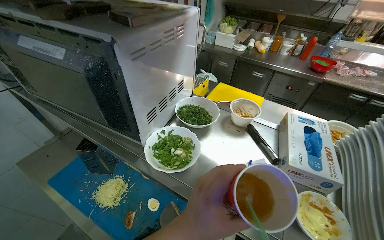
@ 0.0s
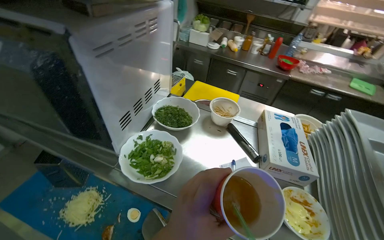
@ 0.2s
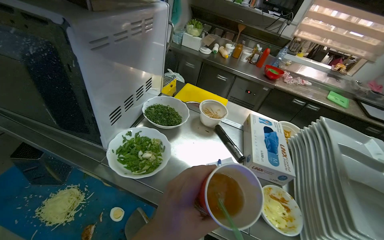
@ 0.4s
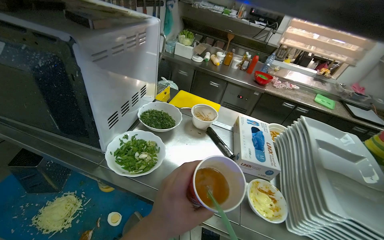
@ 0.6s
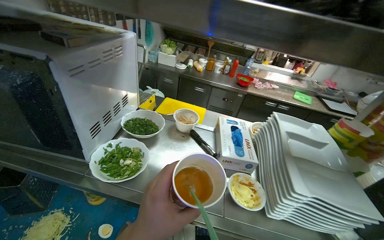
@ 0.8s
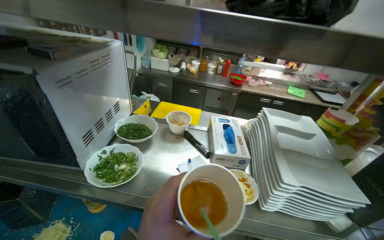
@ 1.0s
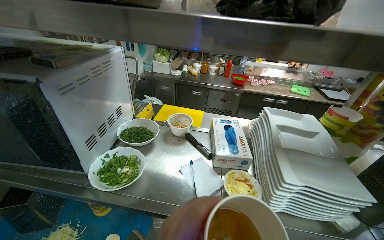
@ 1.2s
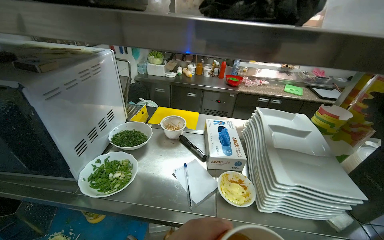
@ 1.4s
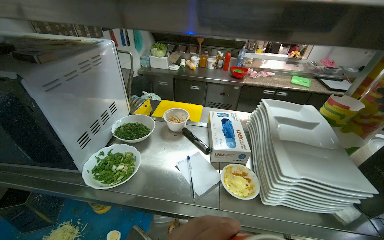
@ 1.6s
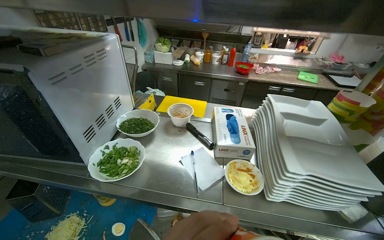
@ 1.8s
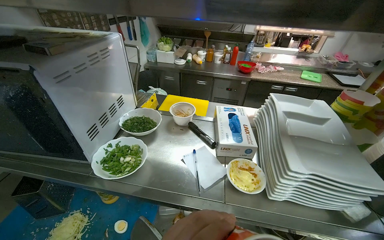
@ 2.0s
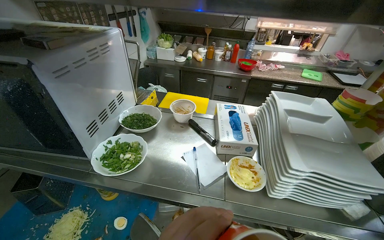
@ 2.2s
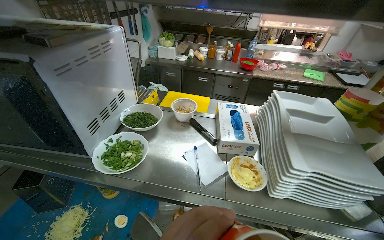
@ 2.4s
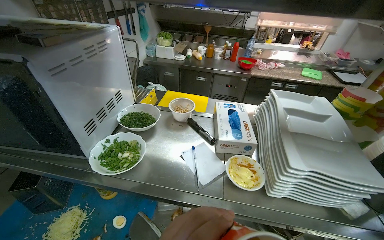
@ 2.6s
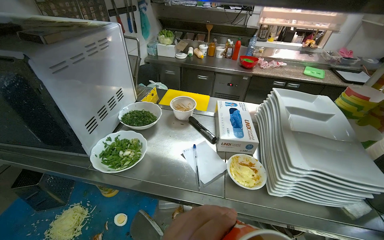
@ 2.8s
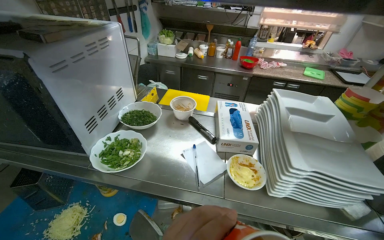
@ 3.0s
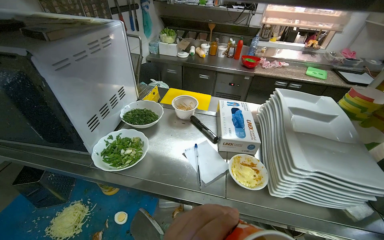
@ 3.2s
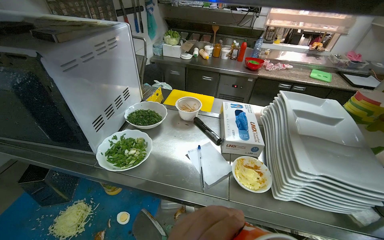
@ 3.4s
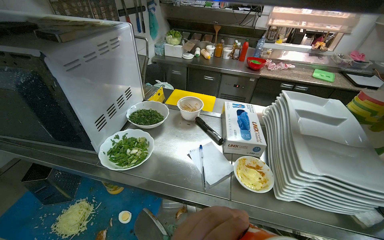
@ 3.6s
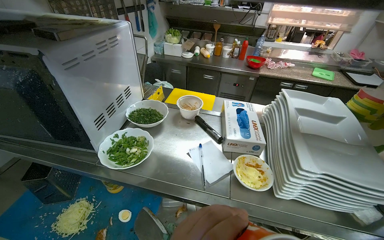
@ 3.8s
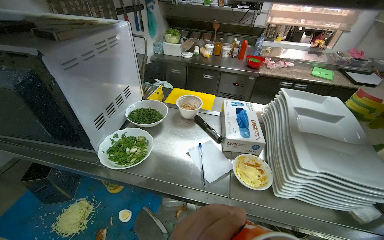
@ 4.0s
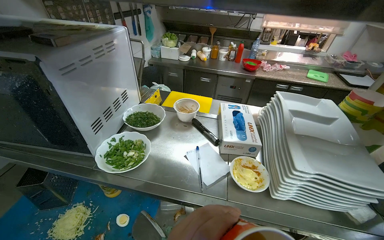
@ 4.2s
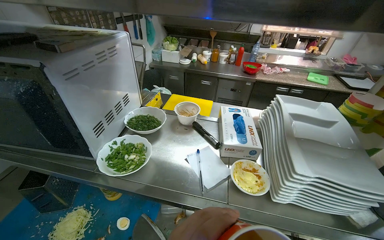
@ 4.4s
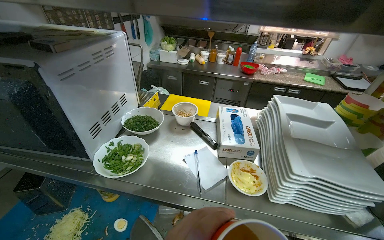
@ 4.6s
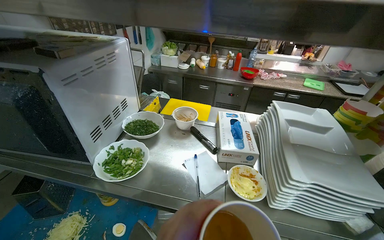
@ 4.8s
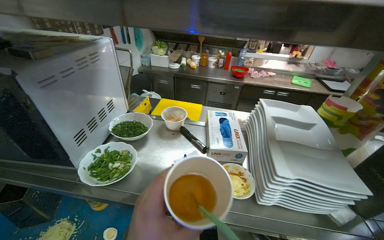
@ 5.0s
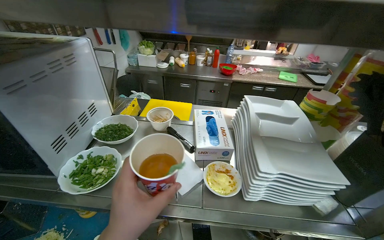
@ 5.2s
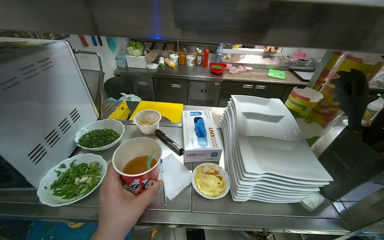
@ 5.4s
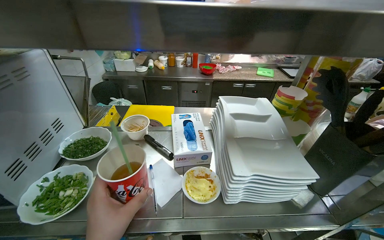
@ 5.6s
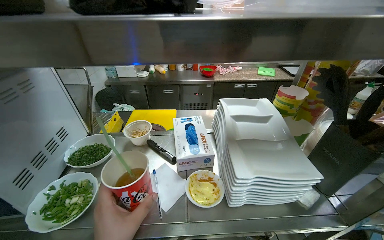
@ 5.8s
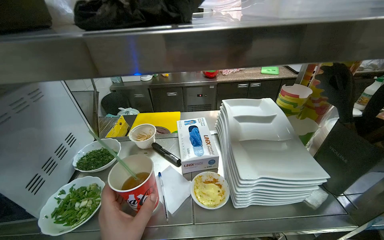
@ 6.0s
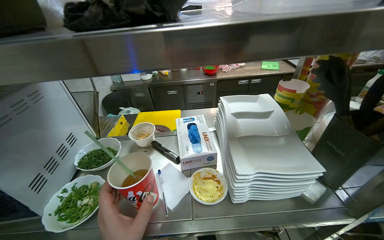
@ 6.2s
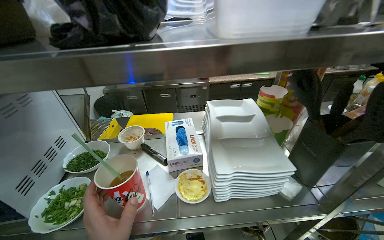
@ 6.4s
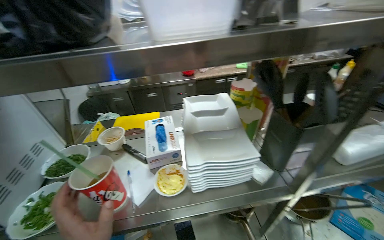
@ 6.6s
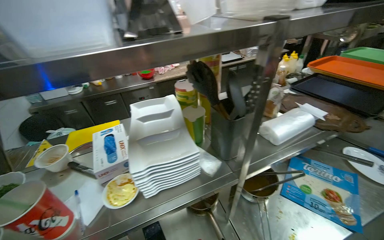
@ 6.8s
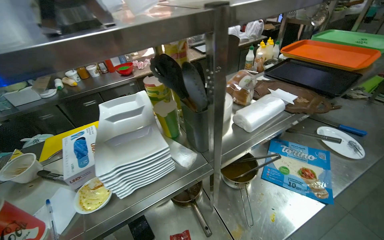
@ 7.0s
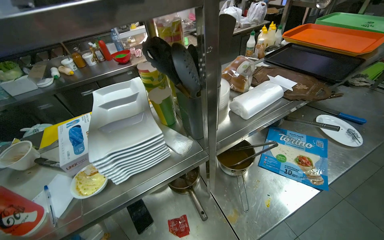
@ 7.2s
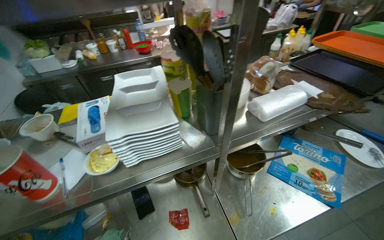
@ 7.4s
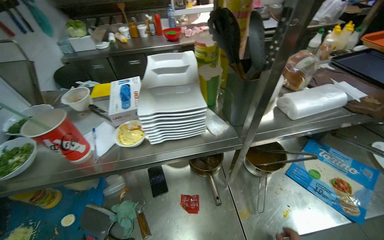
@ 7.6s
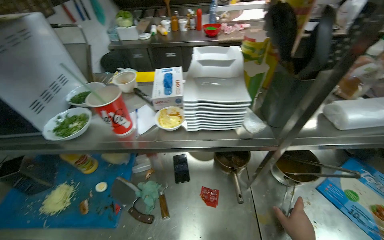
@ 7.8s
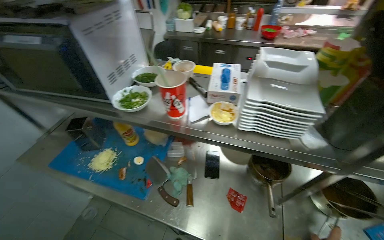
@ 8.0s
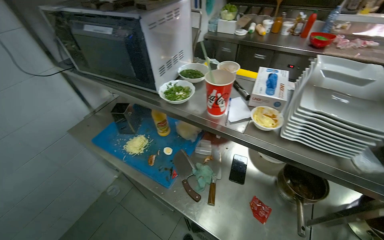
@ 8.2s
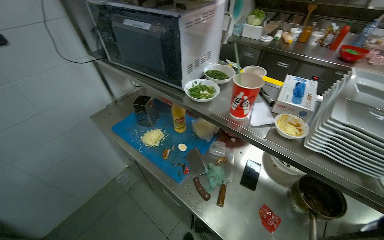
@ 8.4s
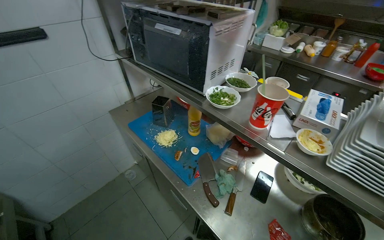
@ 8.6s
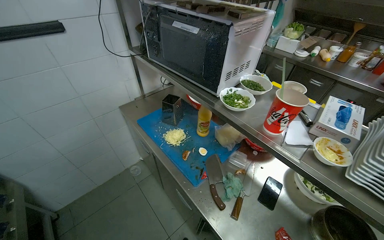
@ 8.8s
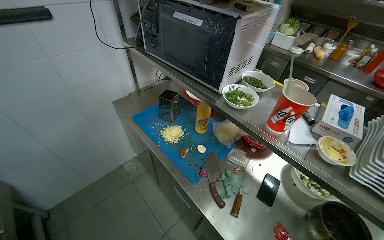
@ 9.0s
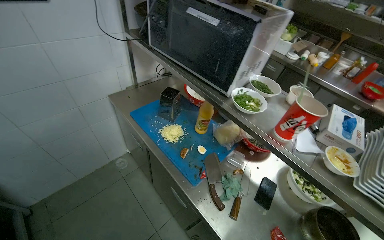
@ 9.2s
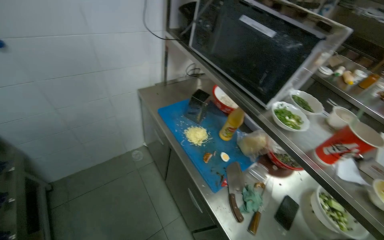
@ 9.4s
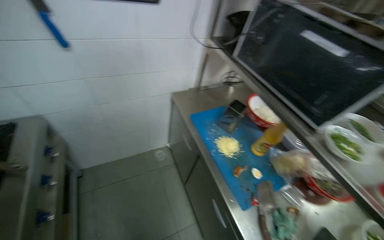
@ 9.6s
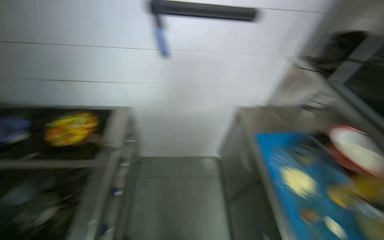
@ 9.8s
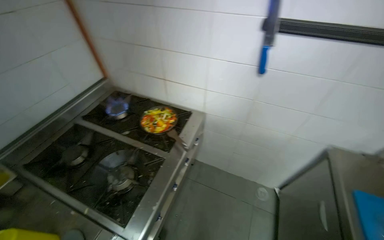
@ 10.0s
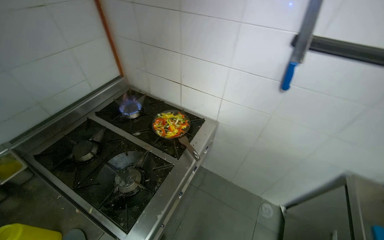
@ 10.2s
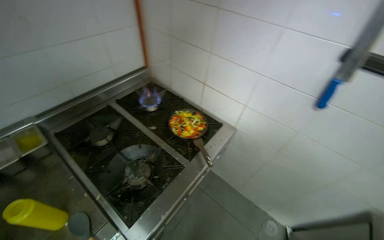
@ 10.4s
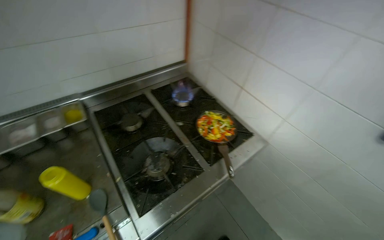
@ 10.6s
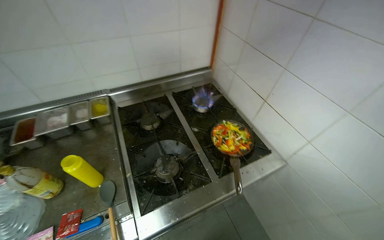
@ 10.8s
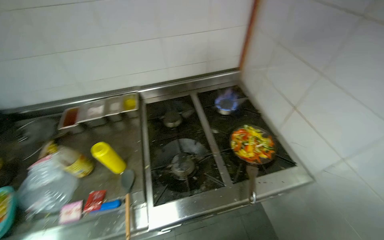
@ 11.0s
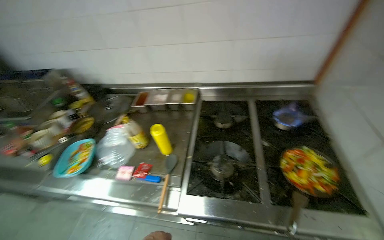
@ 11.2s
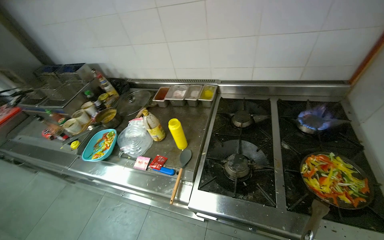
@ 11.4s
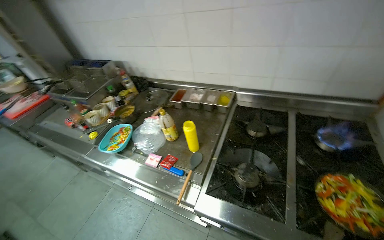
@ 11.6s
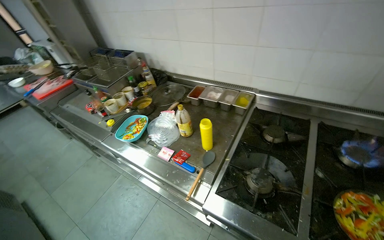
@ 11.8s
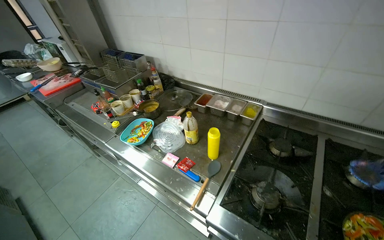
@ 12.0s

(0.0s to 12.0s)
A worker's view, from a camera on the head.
Job: cooking food.
The whole recording: Cooking vegetables in pan. The worker adds sliced vegetables to a pan, stirs them, and seasons them on the stove.
0.0s - 1.6s: The head turns to the right by approximately 25 degrees.
7.6s - 9.0s: The wearer looks some 60 degrees further to the left.
9.0s - 10.4s: The camera is carried about 60 cm. The head rotates roughly 80 degrees to the left.
10.4s - 12.0s: The wearer looks some 85 degrees further to the left.

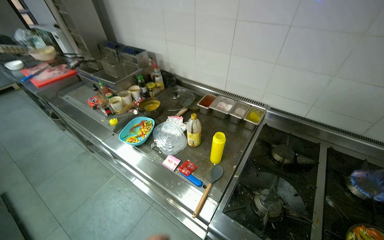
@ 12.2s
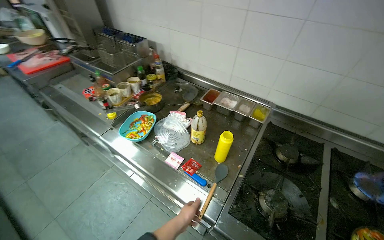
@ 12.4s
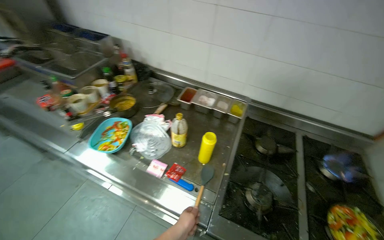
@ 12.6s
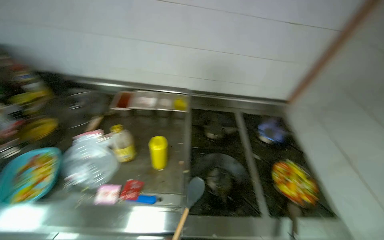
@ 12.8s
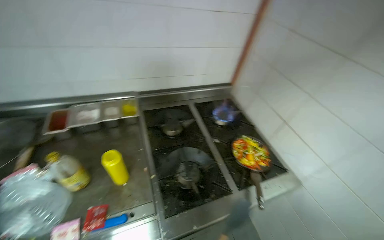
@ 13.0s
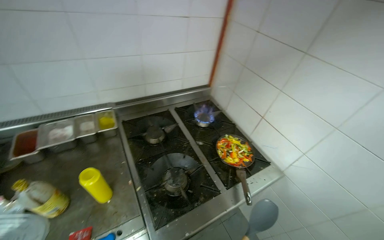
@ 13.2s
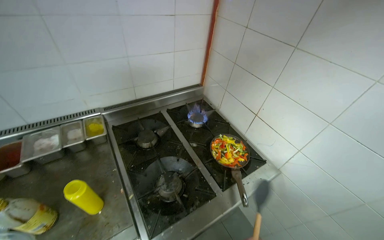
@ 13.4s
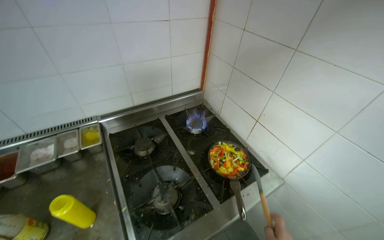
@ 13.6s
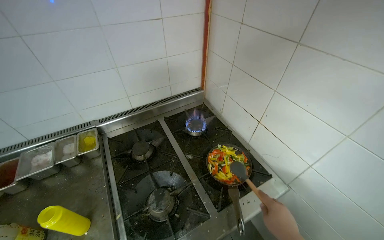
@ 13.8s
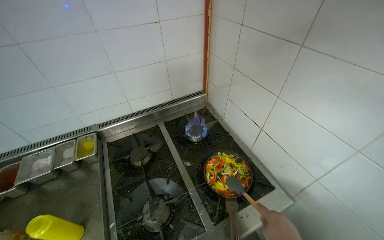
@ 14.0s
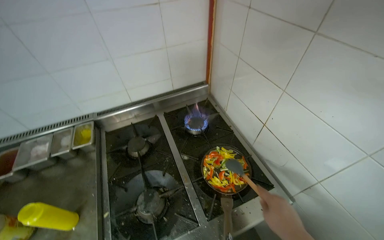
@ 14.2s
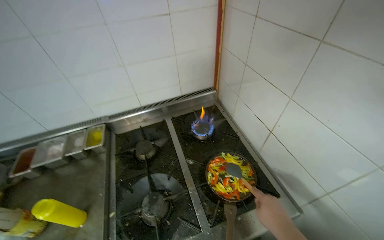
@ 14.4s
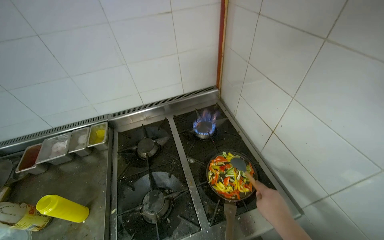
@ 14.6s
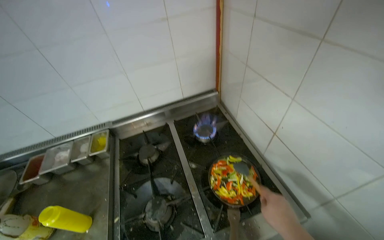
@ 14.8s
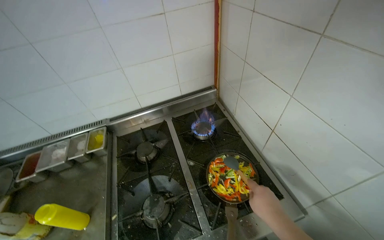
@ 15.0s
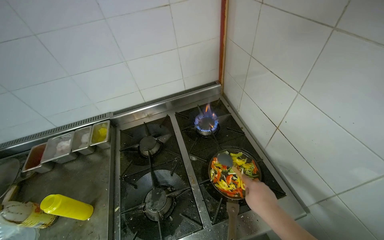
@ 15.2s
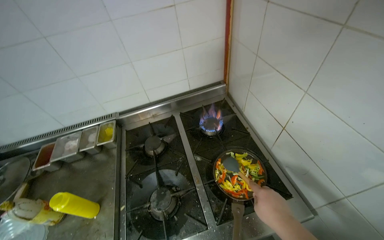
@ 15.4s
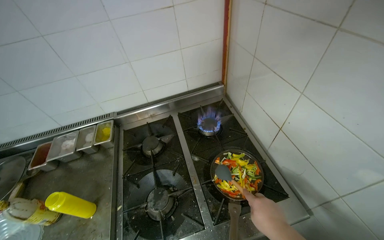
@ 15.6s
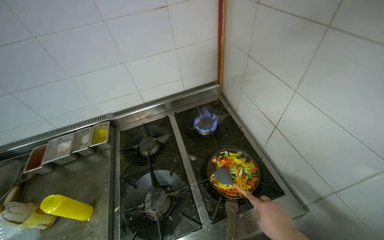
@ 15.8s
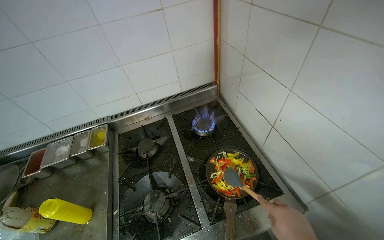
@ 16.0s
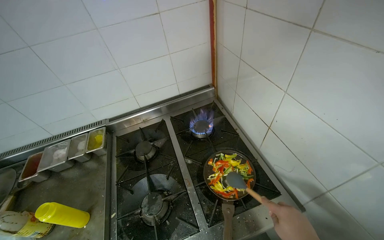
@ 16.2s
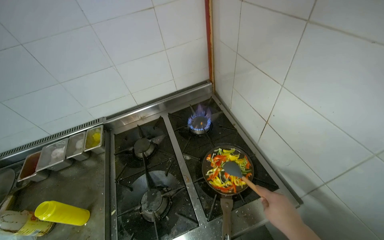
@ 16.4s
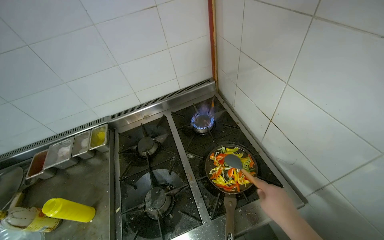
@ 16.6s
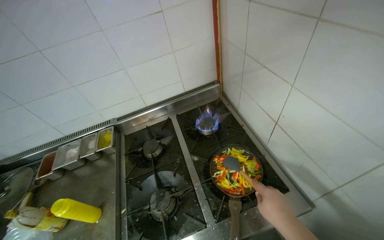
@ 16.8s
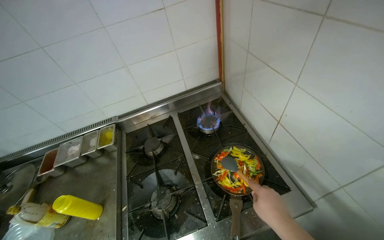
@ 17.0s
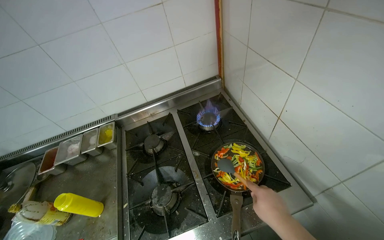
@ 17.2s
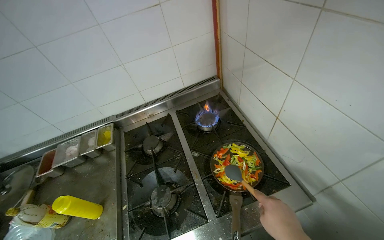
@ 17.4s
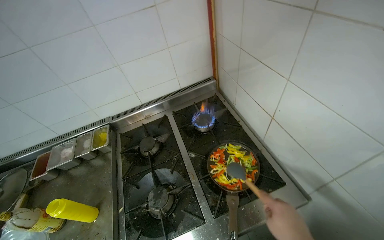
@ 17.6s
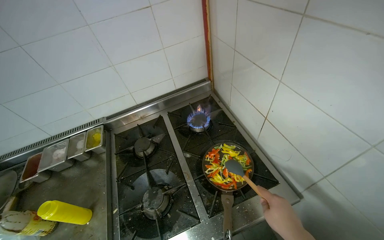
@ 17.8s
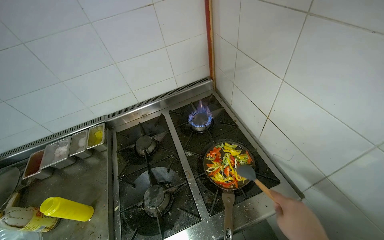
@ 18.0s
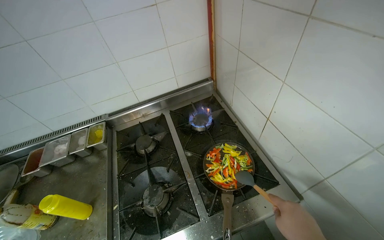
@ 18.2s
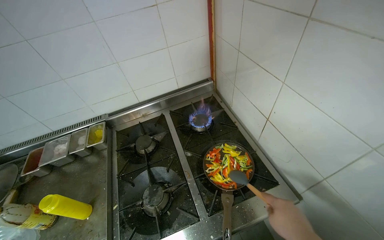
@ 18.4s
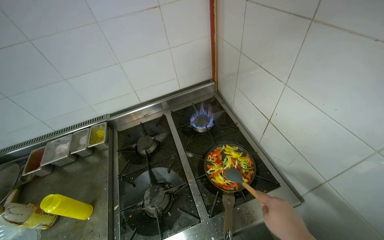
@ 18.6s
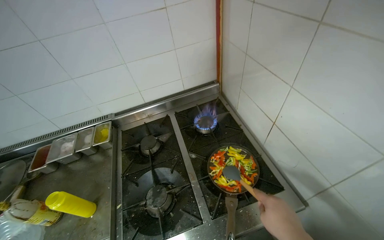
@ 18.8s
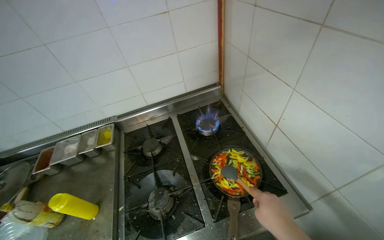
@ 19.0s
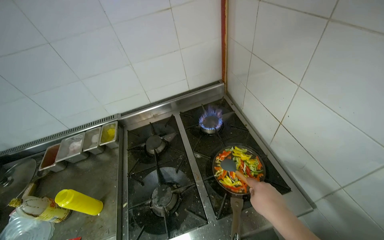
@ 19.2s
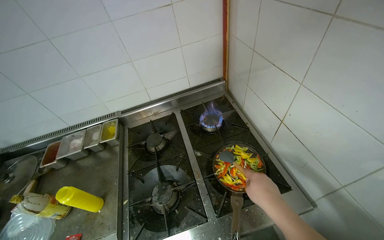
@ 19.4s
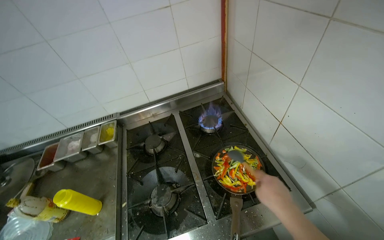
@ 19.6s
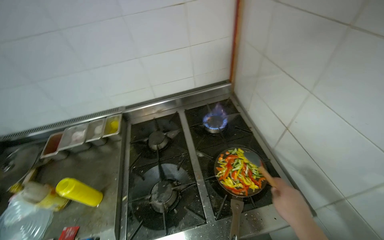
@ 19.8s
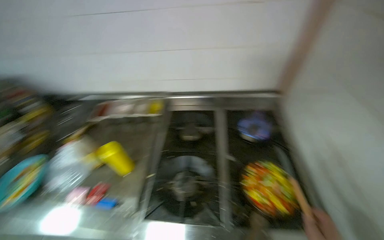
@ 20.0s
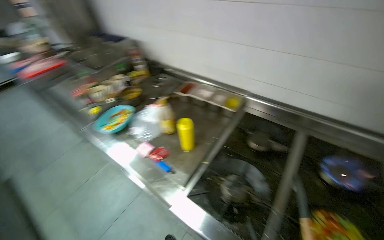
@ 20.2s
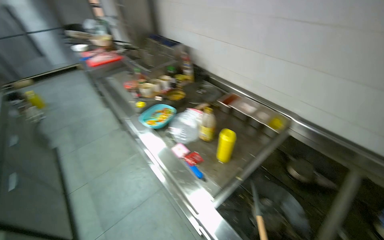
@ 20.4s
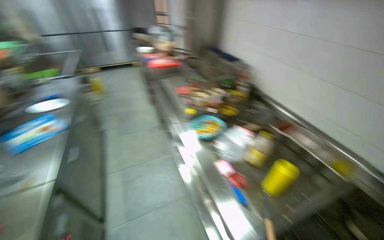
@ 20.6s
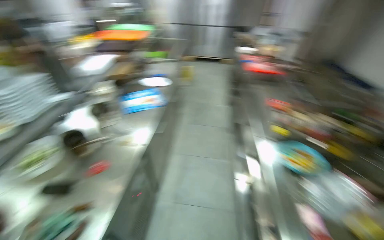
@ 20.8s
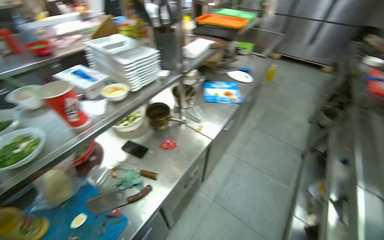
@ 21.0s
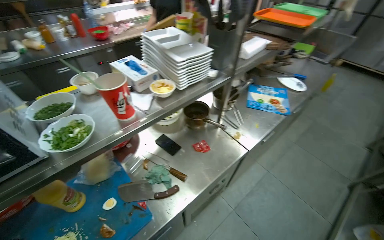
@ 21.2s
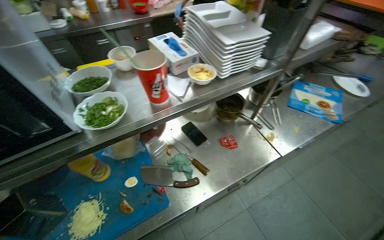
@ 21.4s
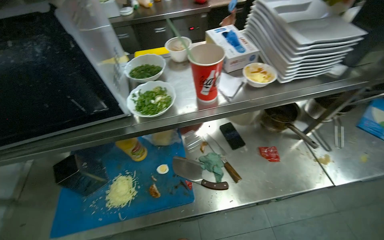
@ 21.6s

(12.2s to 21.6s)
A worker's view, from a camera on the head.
Job: cooking food.
The whole recording: Cooking vegetables in pan. The worker adds sliced vegetables to a pan, stirs them, and seasons them on the stove.
12.2s - 13.8s: The wearer looks roughly 60 degrees further to the right.
18.4s - 20.0s: The wearer's head swings roughly 20 degrees to the left.
20.0s - 21.6s: The head travels some 80 cm. The wearer looks about 165 degrees further to the left.
